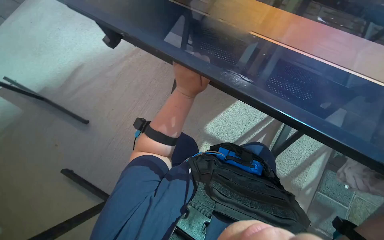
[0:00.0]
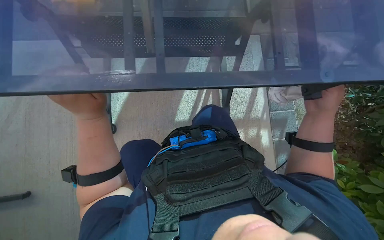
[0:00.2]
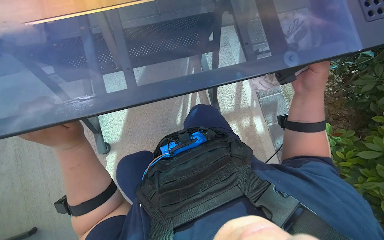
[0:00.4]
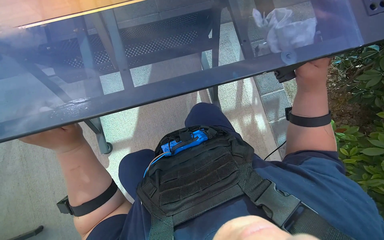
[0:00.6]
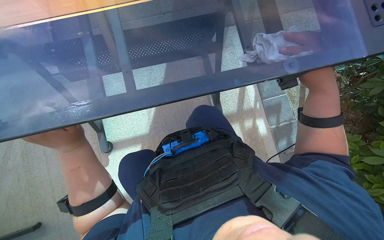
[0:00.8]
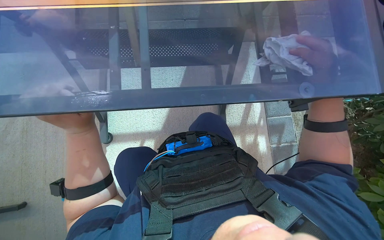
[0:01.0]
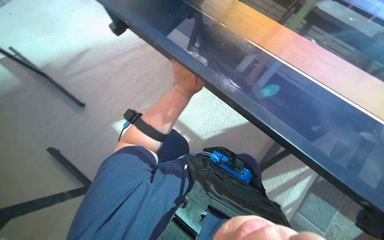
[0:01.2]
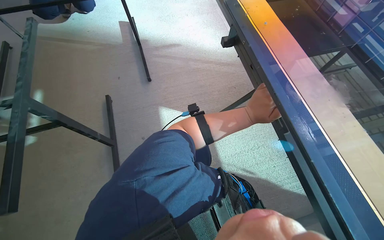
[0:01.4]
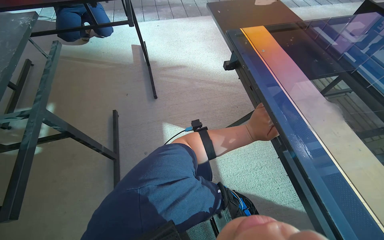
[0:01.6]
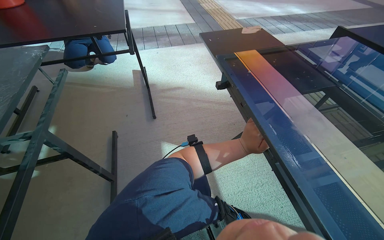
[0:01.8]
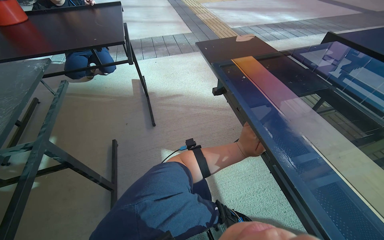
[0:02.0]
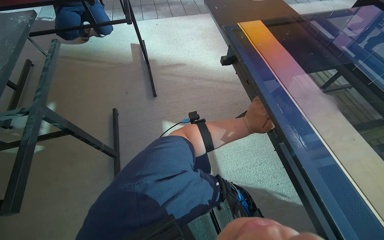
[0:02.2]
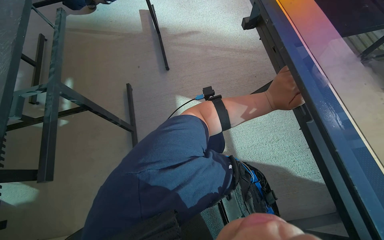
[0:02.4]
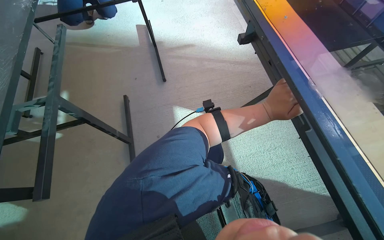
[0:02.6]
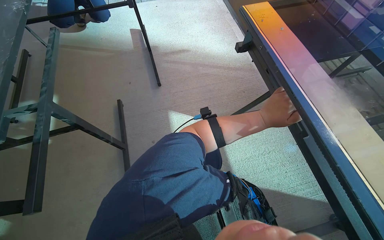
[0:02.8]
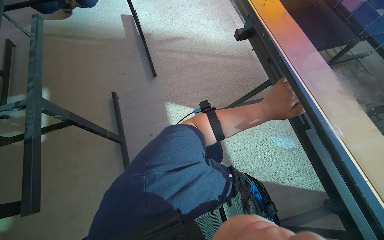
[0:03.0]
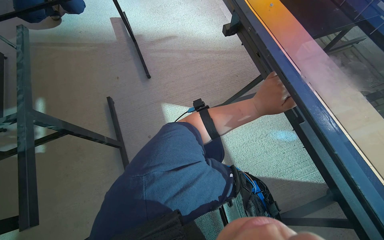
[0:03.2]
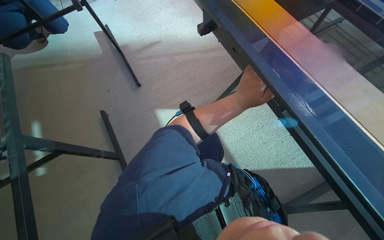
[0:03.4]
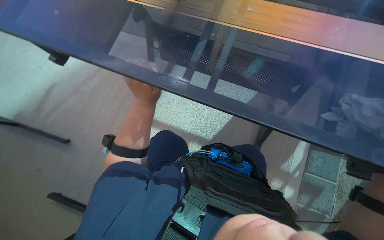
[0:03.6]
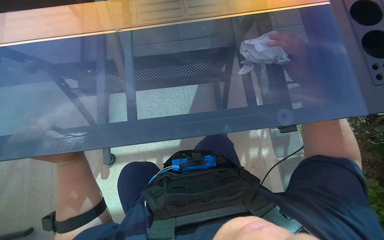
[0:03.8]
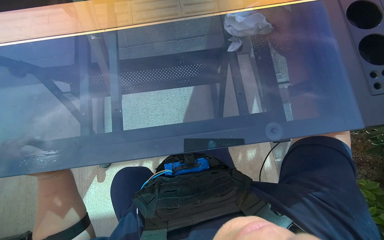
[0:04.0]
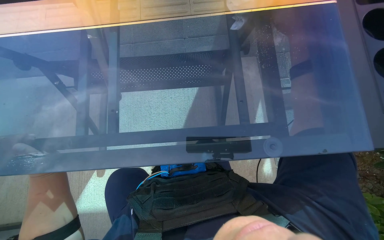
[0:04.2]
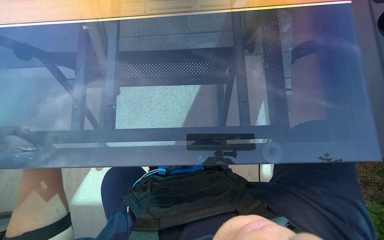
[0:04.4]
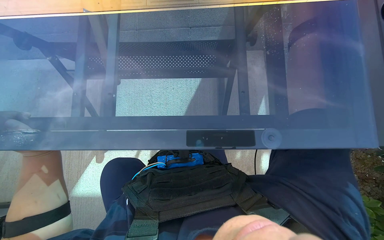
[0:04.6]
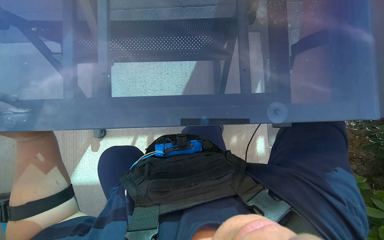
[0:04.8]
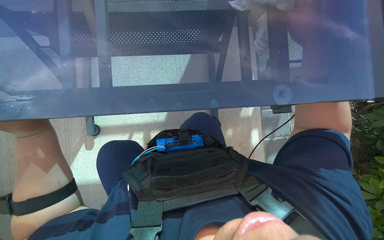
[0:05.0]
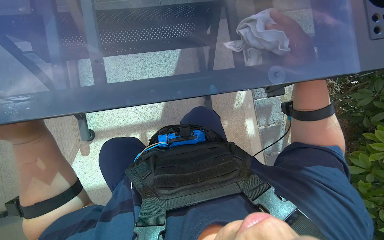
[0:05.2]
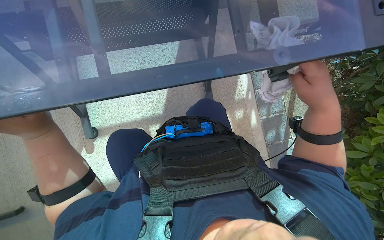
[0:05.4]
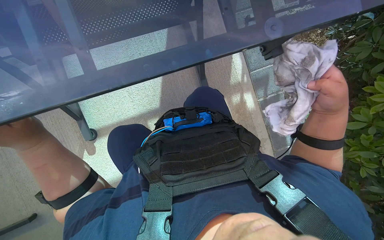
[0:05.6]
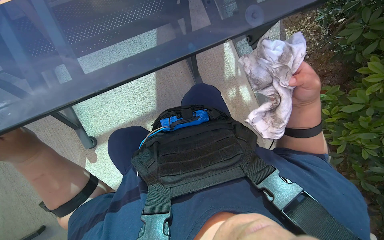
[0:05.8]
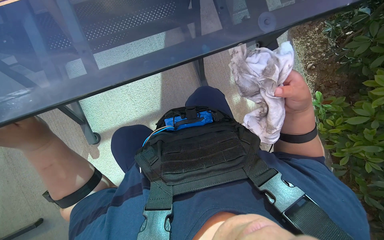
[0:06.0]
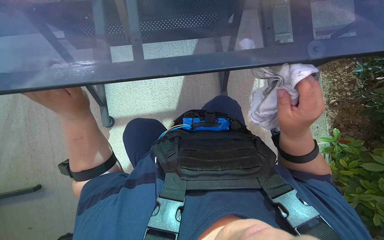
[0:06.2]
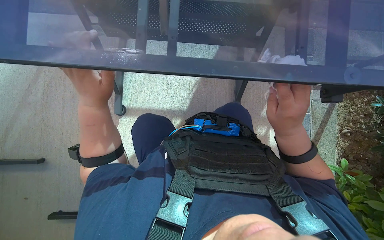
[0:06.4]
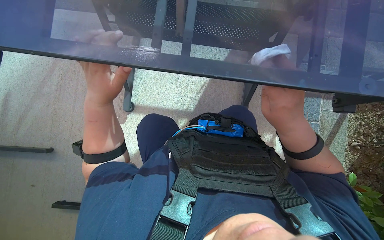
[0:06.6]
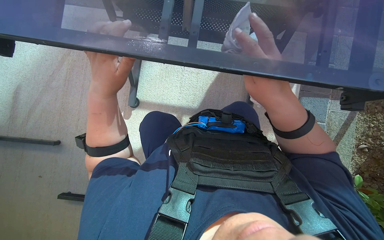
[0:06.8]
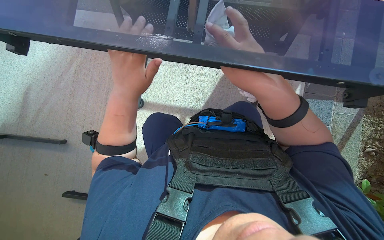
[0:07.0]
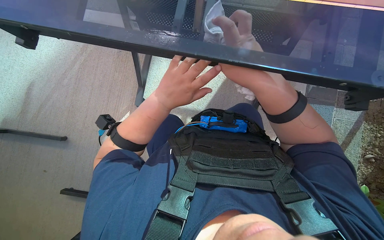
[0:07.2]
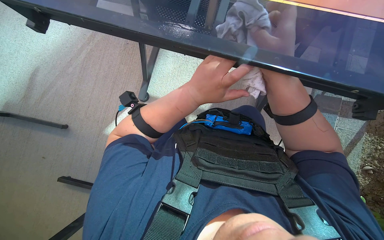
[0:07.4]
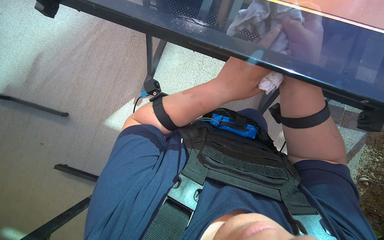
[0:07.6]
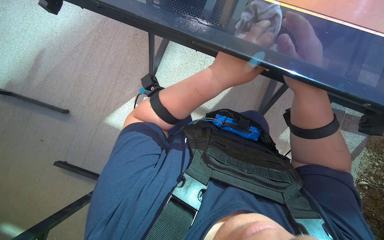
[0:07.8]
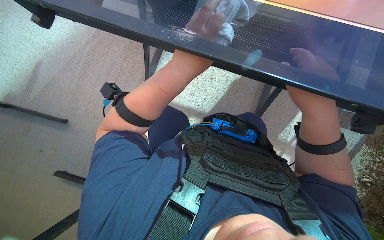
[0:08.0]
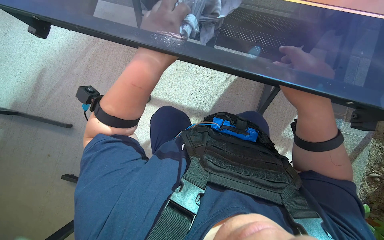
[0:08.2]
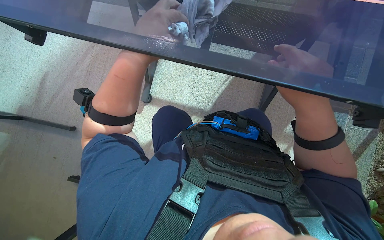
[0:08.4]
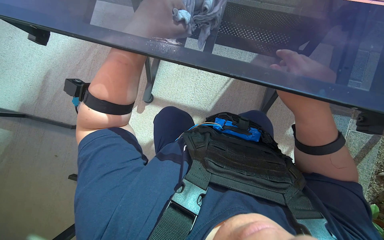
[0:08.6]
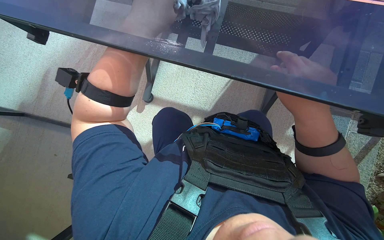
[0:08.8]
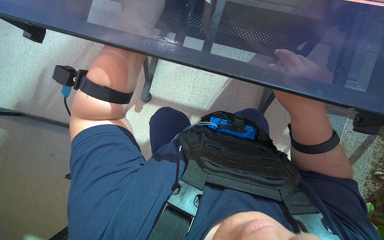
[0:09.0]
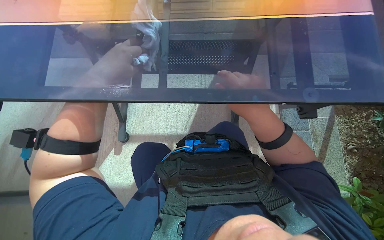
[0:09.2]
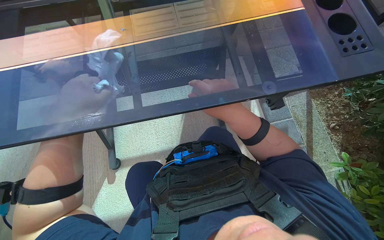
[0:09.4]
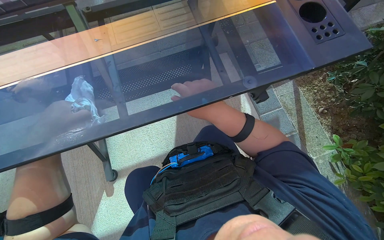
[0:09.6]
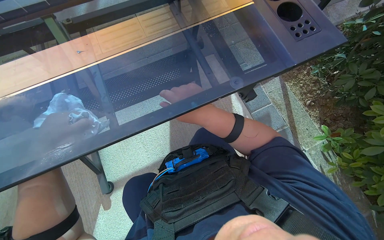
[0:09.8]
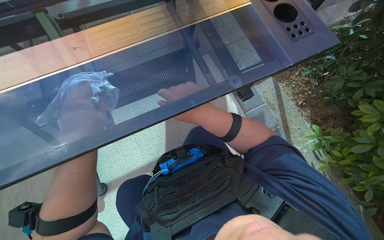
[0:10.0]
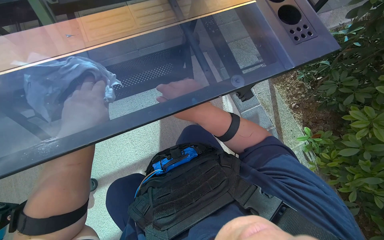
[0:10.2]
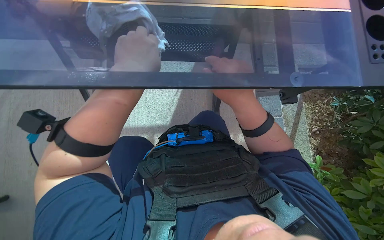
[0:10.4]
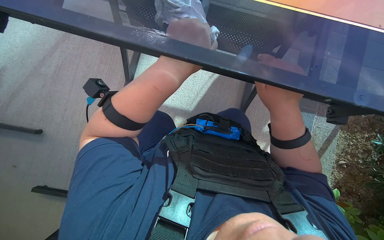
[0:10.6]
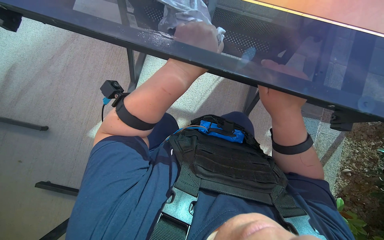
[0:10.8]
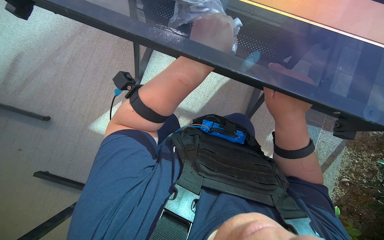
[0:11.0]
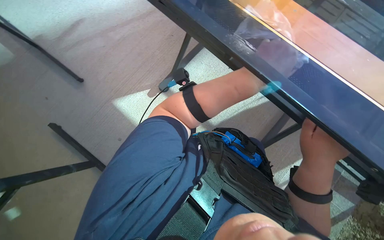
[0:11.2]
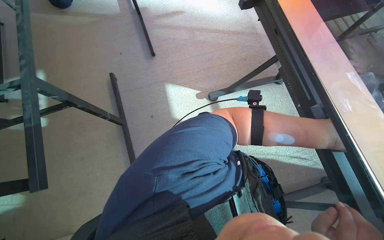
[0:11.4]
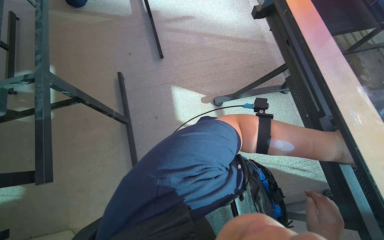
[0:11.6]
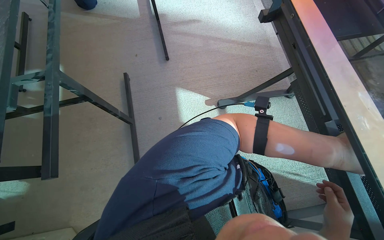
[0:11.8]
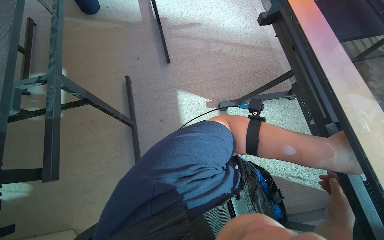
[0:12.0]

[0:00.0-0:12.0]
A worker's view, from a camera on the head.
Job: wiping surfaces.
The whole recording: Wiping underside of table. The worker wipes the underside of the table with a cloth.
0:03.0 to 0:04.4: The scene turns about 45 degrees counterclockwise in the picture.
0:04.4 to 0:06.0: The view tips downward by roughly 15 degrees.
0:06.0 to 0:07.6: Everything in view rotates roughly 40 degrees clockwise.
0:07.6 to 0:09.0: The left hand travels to the left and nearer to the camera by some 20 cm.
0:09.0 to 0:10.4: The head turns to the right by approximately 25 degrees.
0:10.4 to 0:12.0: The wearer looks roughly 80 degrees further to the left.

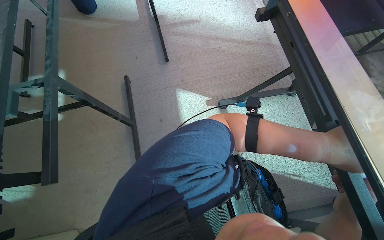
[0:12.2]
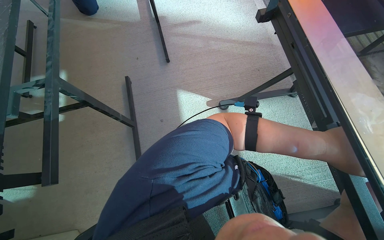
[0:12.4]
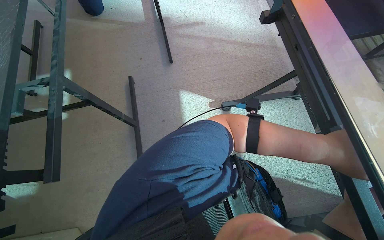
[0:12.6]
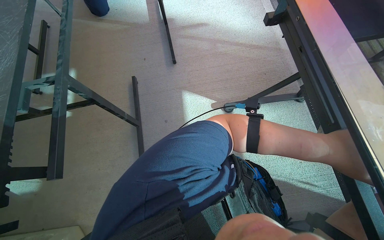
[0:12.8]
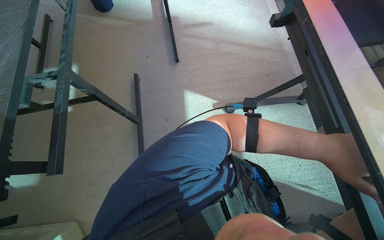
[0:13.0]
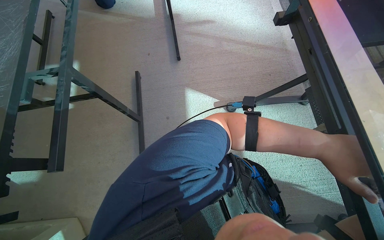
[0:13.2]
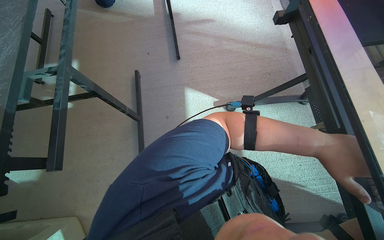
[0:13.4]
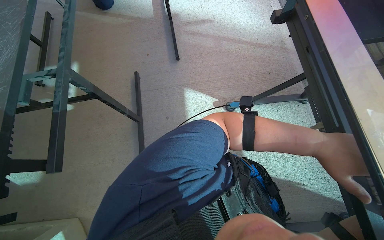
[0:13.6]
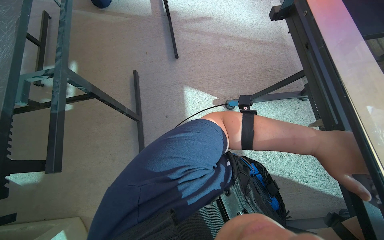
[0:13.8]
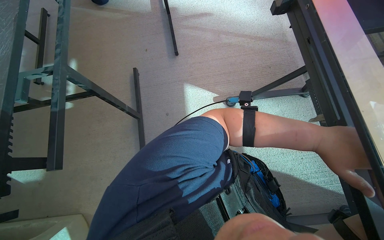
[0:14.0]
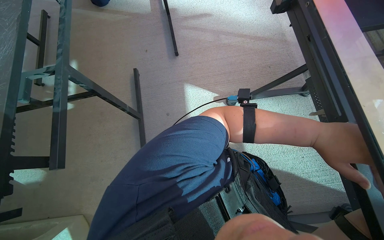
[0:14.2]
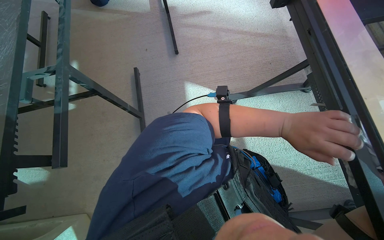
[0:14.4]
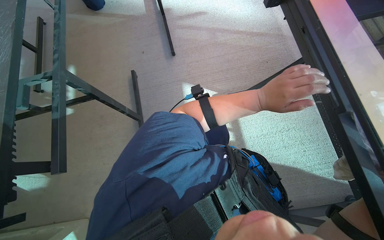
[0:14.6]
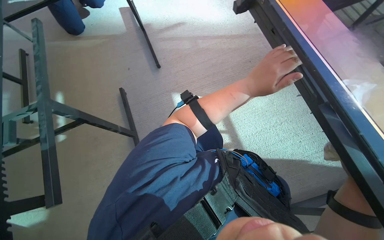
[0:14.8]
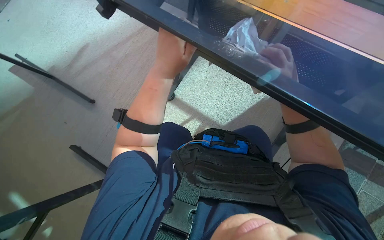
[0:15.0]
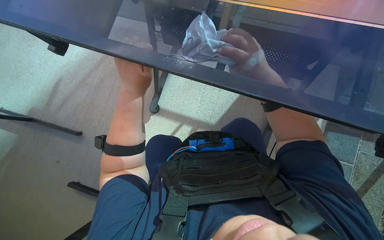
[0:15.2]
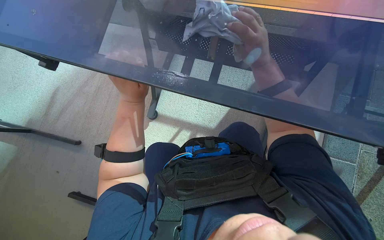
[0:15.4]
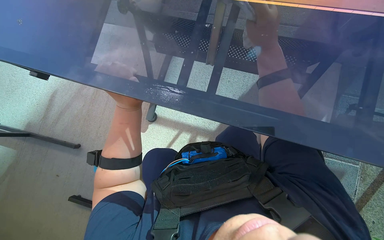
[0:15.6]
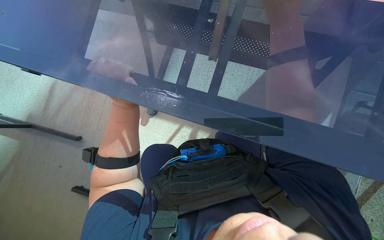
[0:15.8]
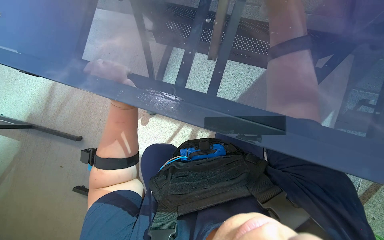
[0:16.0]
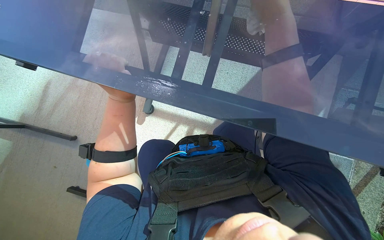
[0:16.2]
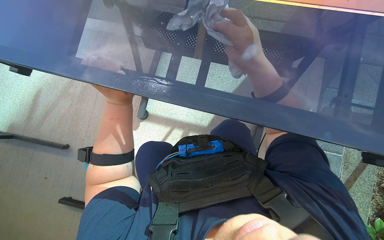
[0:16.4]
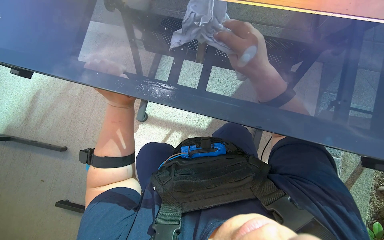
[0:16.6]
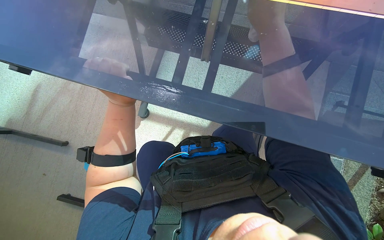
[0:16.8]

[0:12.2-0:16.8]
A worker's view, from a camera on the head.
Job: wiping surfaces.
The whole recording: Wiping underside of table. The worker wipes the underside of the table with a cloth.
0:13.8 to 0:15.2: Everything in view rotates about 40 degrees counterclockwise.
0:15.2 to 0:16.8: The left hand heads farther from the camera, covering roughly 10 cm.

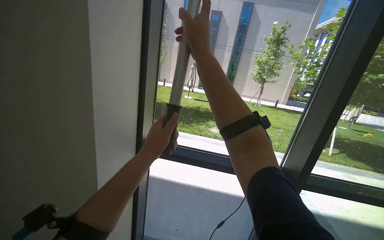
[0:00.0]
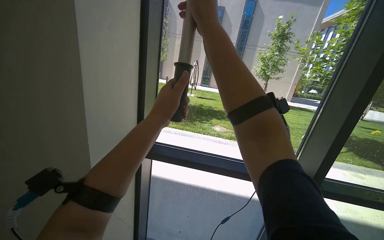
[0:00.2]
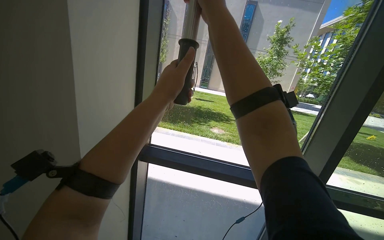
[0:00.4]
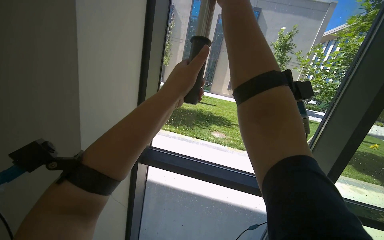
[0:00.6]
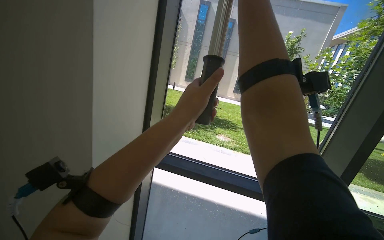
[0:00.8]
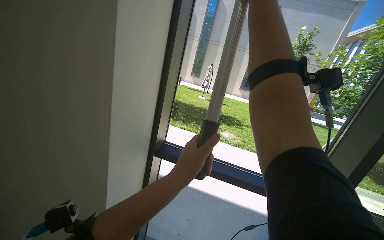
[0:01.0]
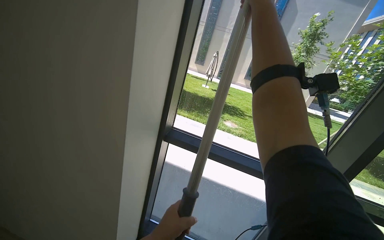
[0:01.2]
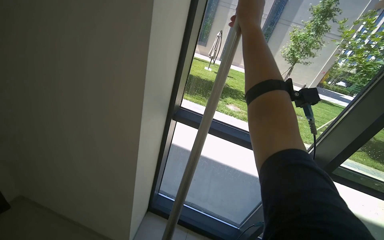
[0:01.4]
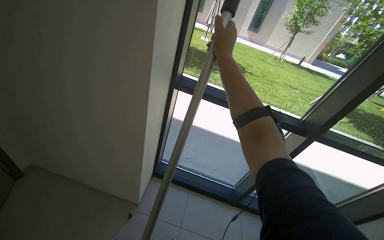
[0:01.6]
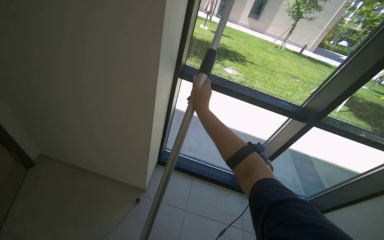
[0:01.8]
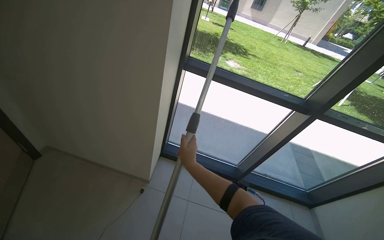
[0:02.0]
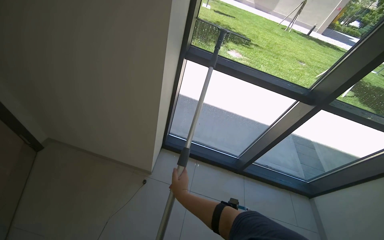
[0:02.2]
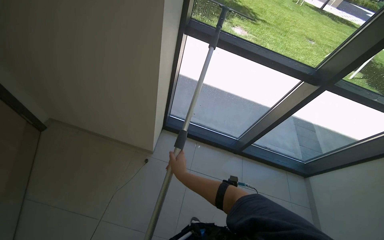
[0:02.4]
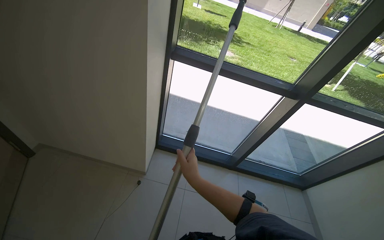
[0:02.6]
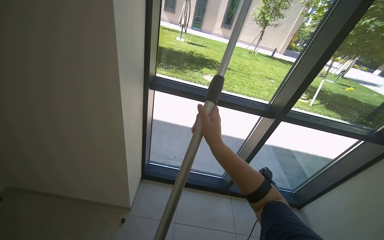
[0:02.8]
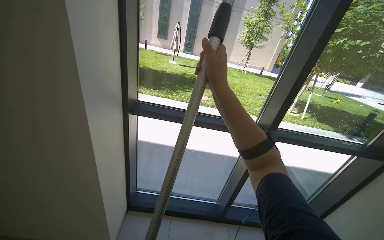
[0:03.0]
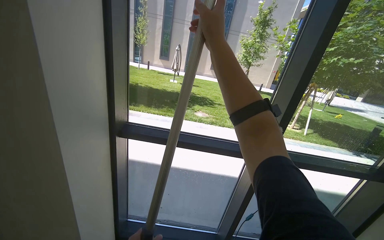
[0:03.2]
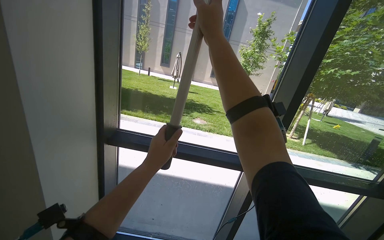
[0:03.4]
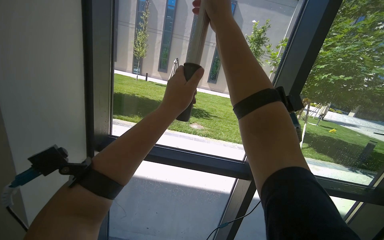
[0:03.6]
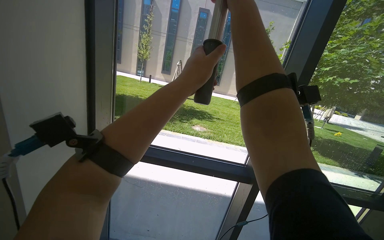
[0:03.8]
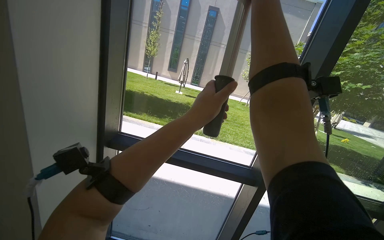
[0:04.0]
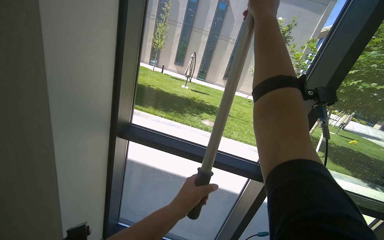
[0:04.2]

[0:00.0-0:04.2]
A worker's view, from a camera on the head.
Job: cleaning windows.
The whole recording: Cleaning glass panels with squeegee. The worker cleans the glass panels using a squeegee attached to a long pole.
0:01.4 to 0:02.8: The right hand travels down the picture by roughly 40 cm.
0:02.8 to 0:04.2: The camera pitches upward, by approximately 15 degrees. The right hand goes about 50 cm up the picture and to the right.
